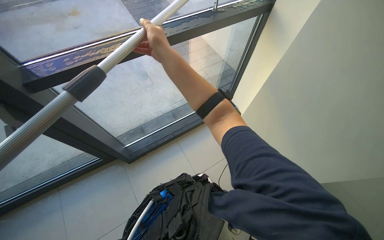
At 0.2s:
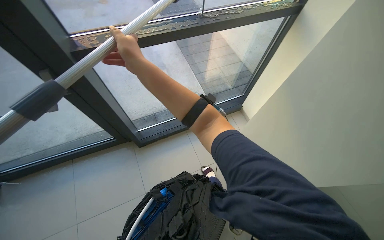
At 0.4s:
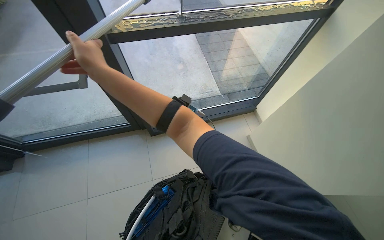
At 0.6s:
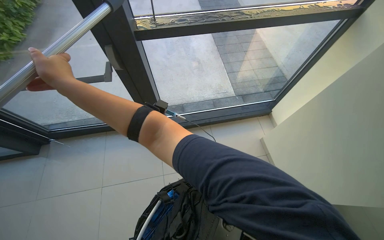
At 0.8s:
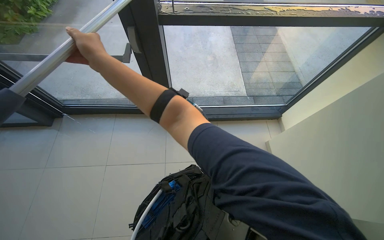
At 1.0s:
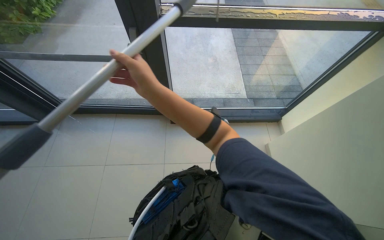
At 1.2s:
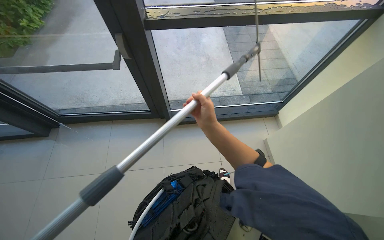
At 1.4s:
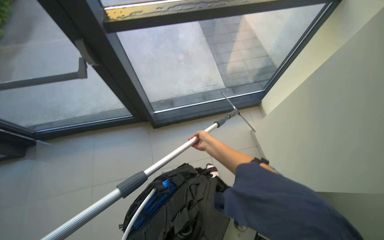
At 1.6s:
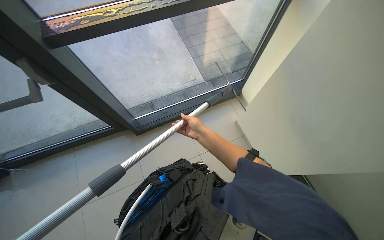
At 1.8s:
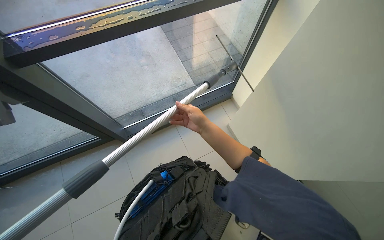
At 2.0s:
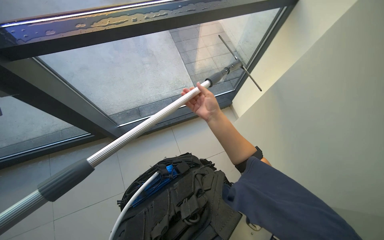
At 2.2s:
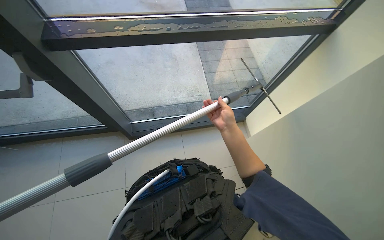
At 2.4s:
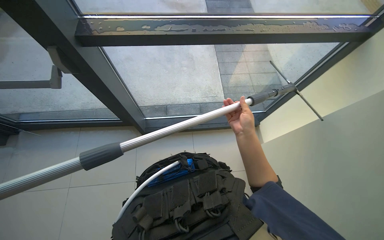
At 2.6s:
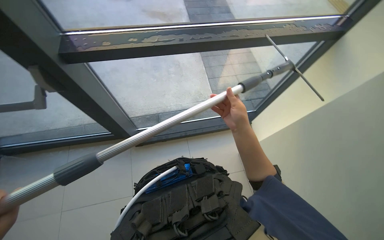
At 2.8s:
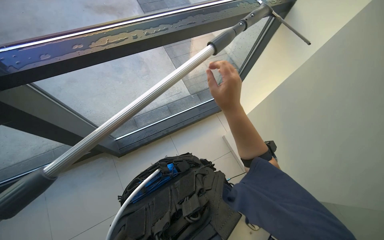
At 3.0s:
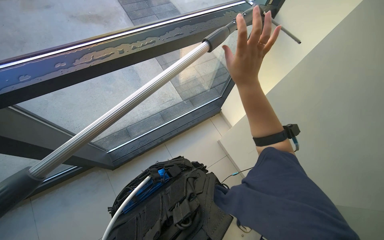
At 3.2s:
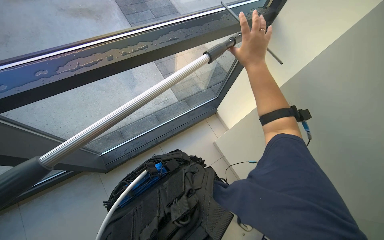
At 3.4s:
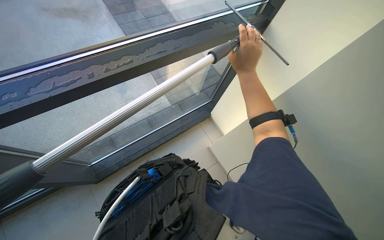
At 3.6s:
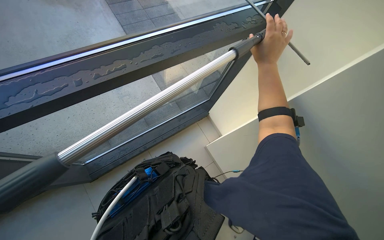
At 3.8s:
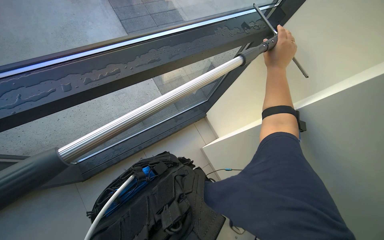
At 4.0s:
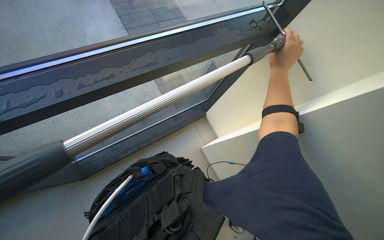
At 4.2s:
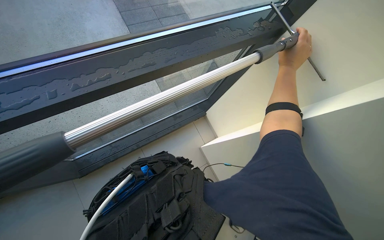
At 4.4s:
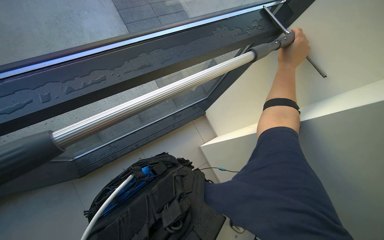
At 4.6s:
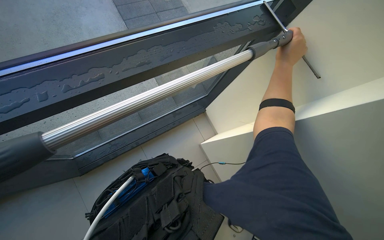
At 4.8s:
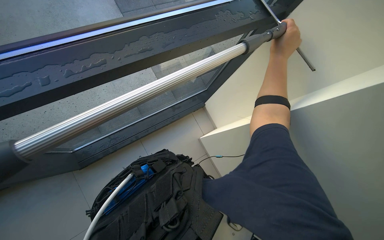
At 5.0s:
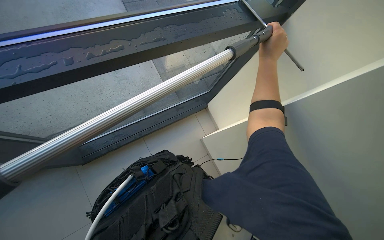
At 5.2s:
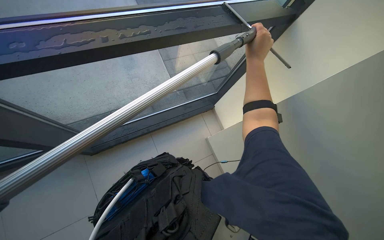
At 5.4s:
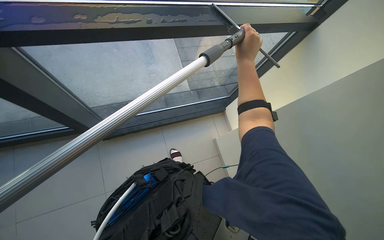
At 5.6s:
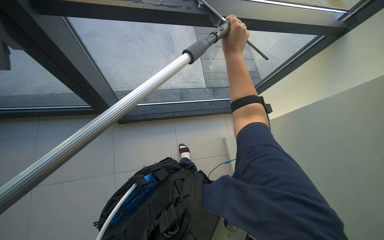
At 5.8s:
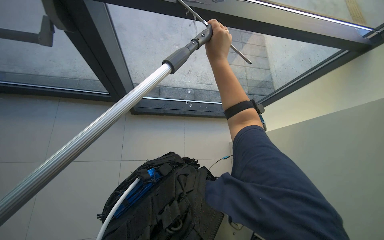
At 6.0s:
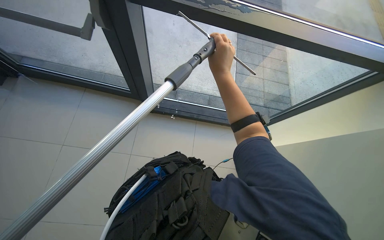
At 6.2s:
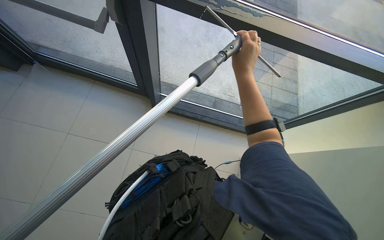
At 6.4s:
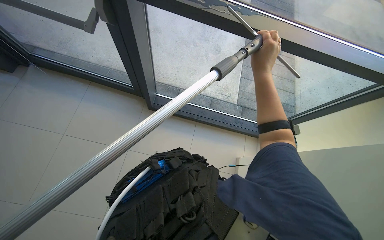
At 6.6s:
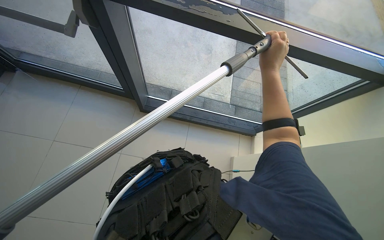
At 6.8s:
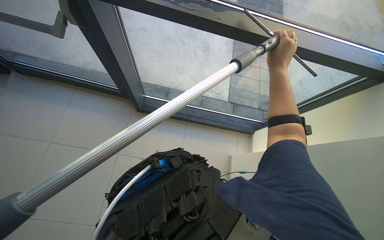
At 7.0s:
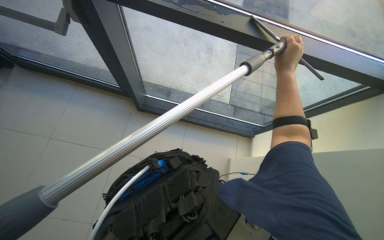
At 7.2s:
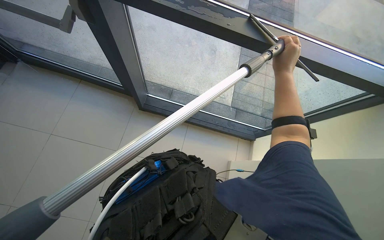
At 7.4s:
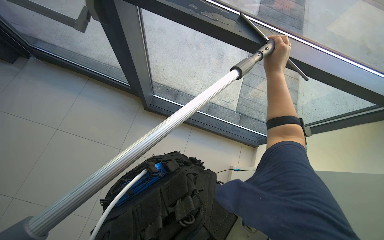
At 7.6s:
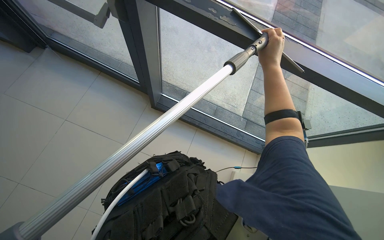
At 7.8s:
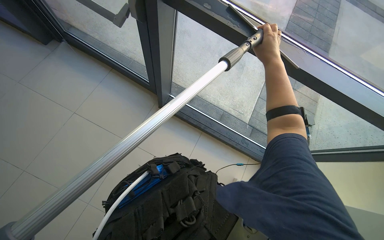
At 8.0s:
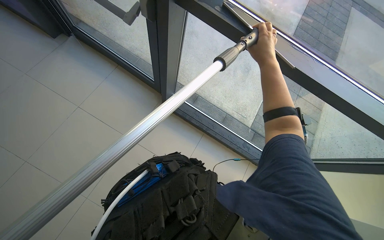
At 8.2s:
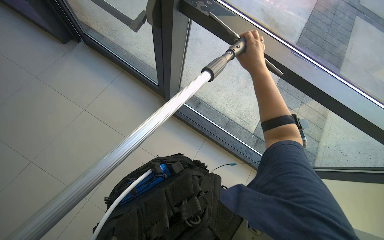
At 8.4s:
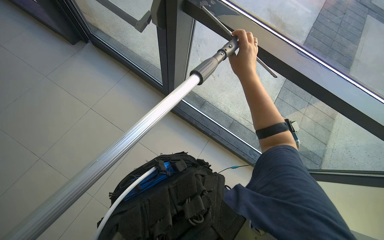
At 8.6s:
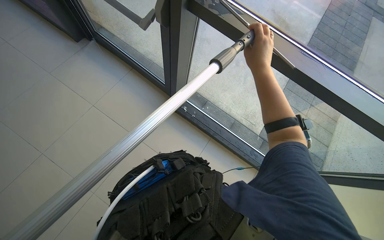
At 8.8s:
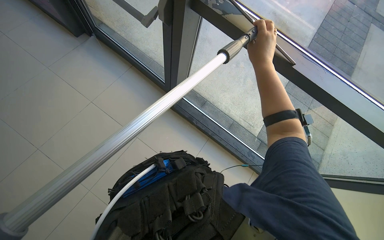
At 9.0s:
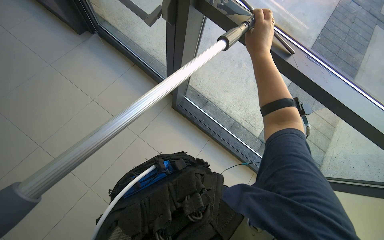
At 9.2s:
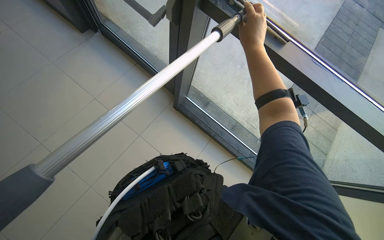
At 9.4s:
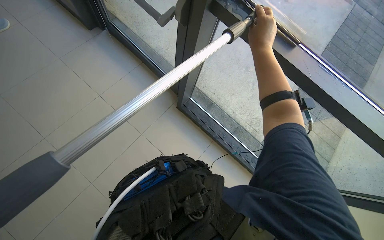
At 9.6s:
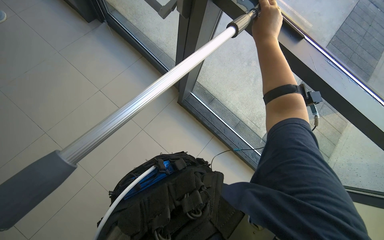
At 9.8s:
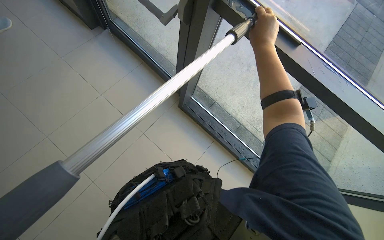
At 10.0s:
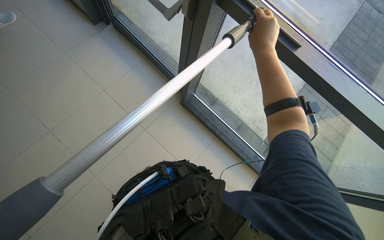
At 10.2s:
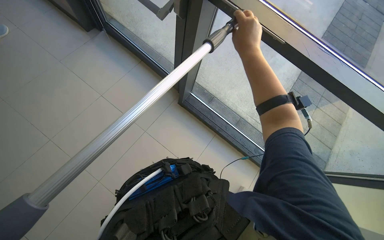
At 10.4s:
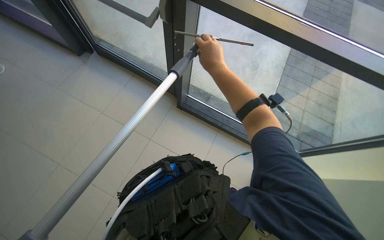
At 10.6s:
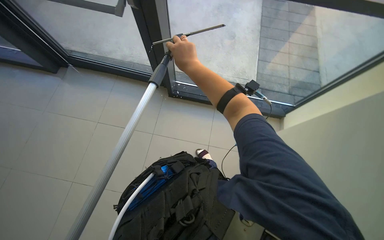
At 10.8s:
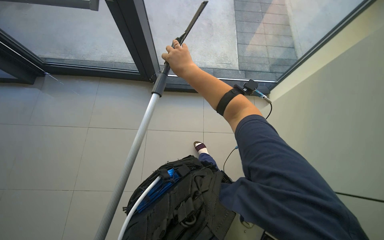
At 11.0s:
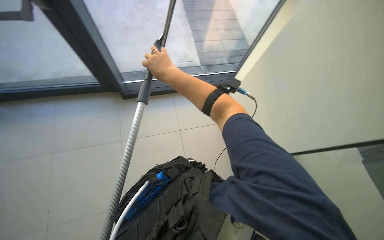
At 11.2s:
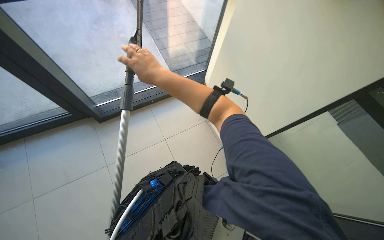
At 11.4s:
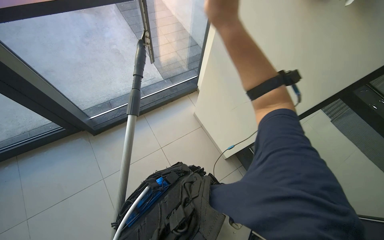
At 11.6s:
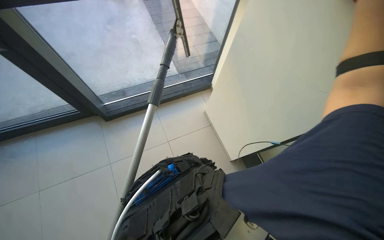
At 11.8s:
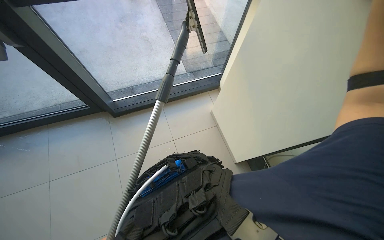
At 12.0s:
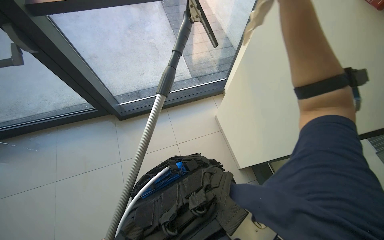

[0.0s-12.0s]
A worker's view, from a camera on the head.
Job: cleaning windows.
The whole recording: Cleaning glass panels. The worker cleans large glass panels using a long-handled squeegee and a cloth.
1.6s to 3.0s: The right hand is displaced up the picture, to the right and nearer to the camera by about 40 cm.
3.0s to 4.4s: The right hand heads to the right and up the picture, covering some 25 cm.
4.4s to 6.0s: The right hand heads to the left, covering roughly 30 cm.
9.0s to 10.4s: The right hand moves to the left, approximately 10 cm.
10.4s to 12.0s: The wearer looks approximately 25 degrees further to the right.

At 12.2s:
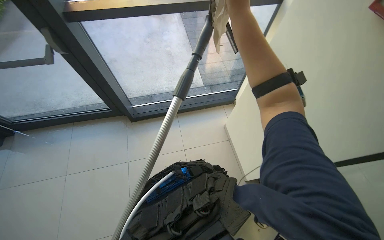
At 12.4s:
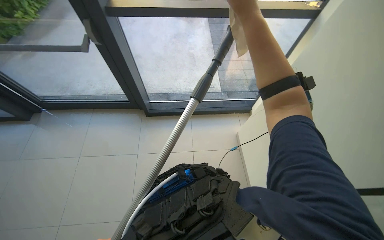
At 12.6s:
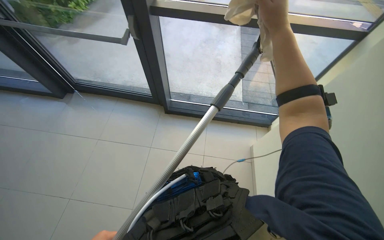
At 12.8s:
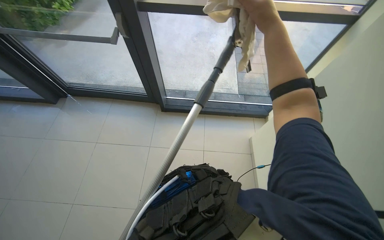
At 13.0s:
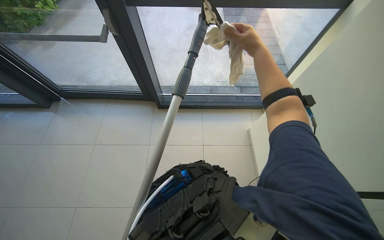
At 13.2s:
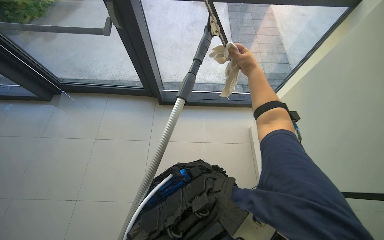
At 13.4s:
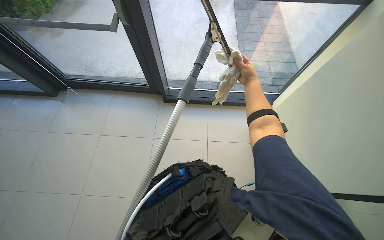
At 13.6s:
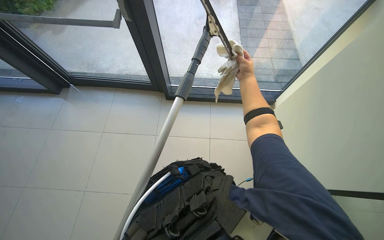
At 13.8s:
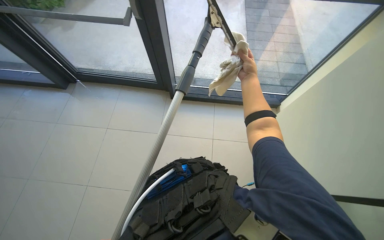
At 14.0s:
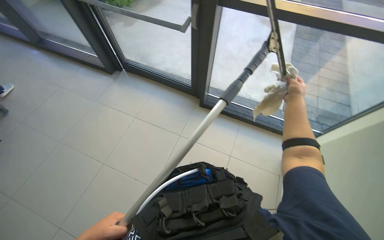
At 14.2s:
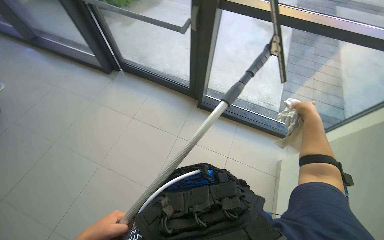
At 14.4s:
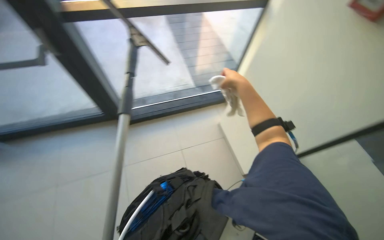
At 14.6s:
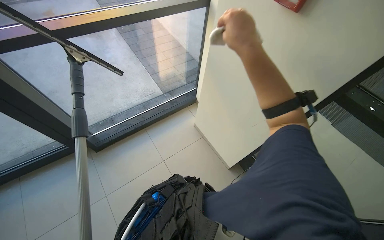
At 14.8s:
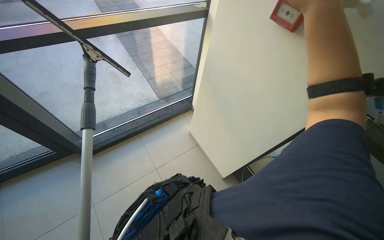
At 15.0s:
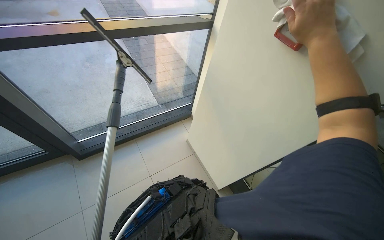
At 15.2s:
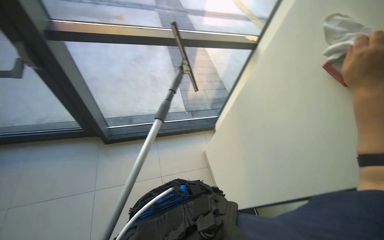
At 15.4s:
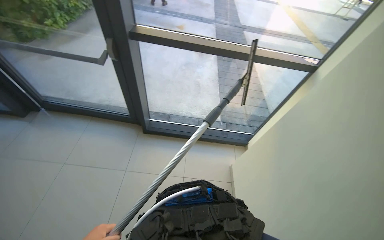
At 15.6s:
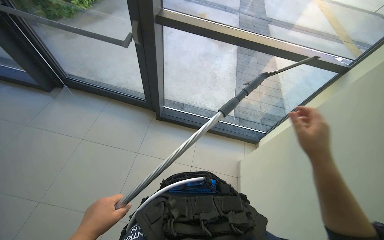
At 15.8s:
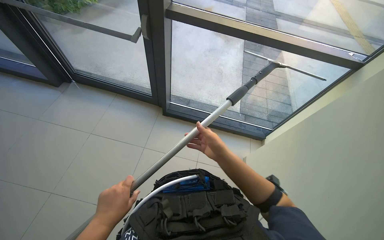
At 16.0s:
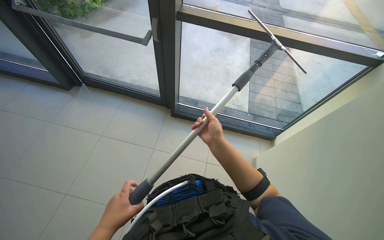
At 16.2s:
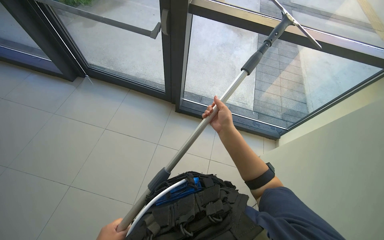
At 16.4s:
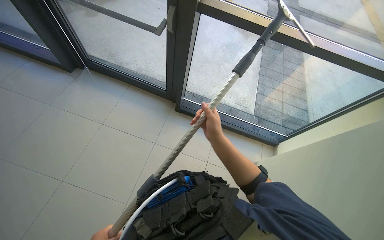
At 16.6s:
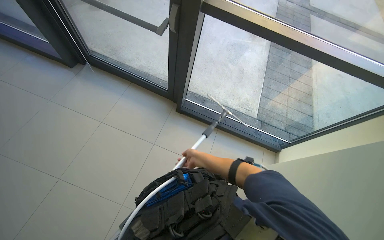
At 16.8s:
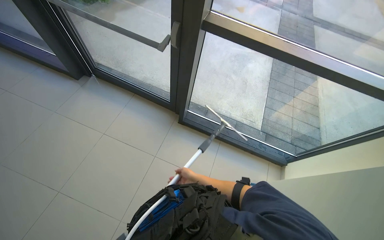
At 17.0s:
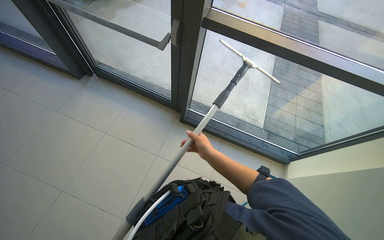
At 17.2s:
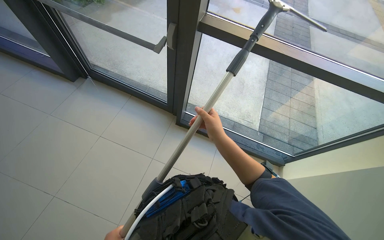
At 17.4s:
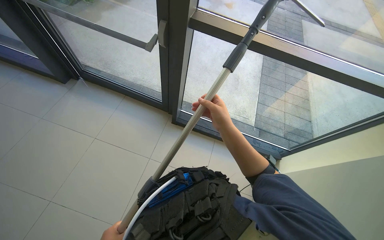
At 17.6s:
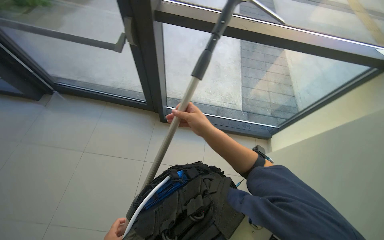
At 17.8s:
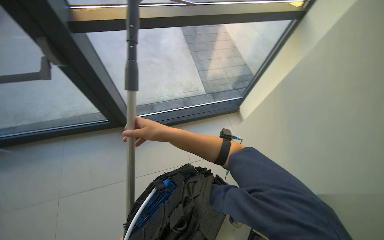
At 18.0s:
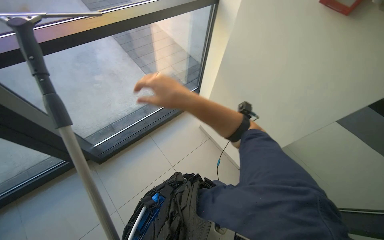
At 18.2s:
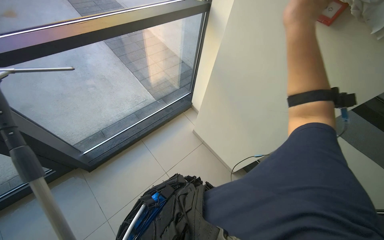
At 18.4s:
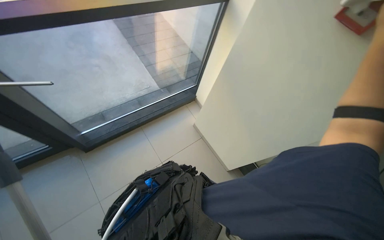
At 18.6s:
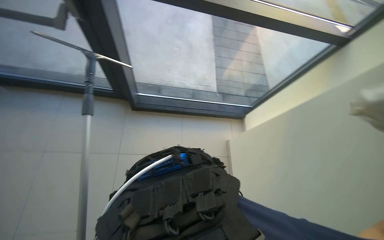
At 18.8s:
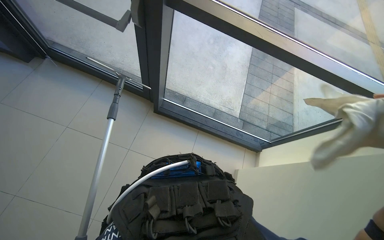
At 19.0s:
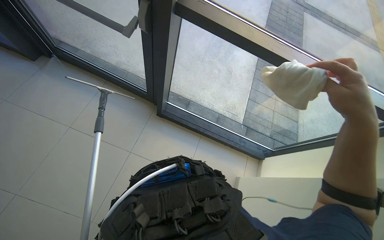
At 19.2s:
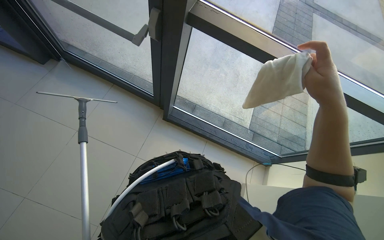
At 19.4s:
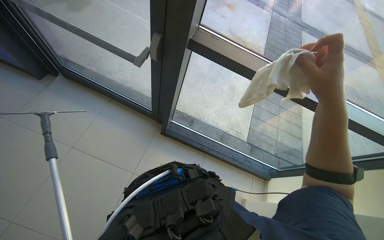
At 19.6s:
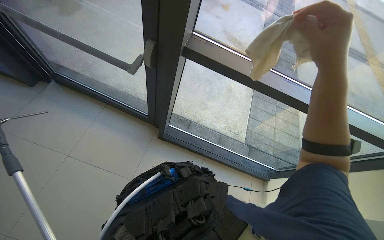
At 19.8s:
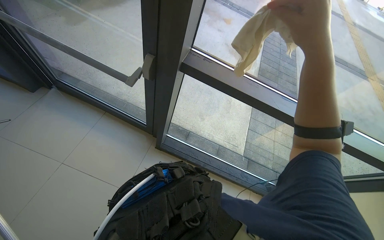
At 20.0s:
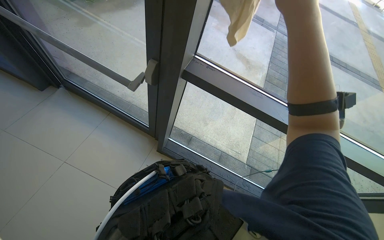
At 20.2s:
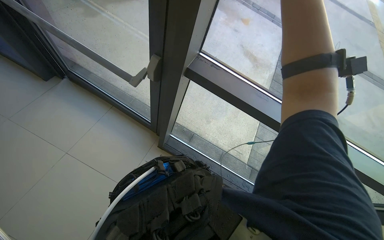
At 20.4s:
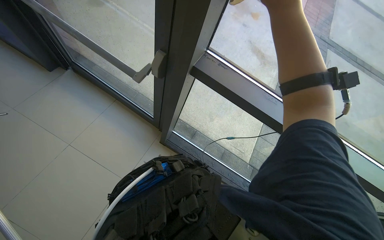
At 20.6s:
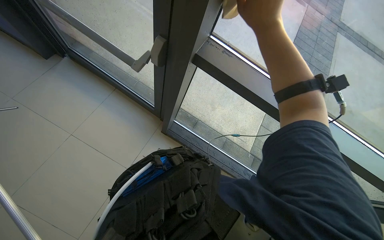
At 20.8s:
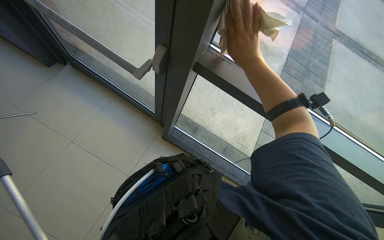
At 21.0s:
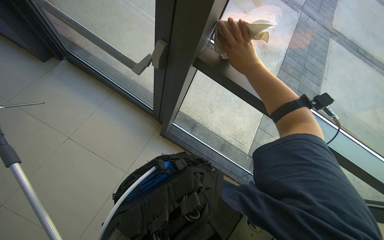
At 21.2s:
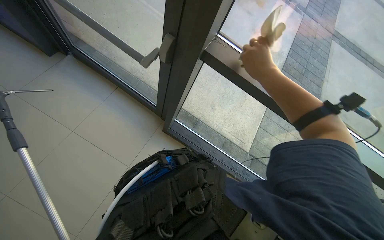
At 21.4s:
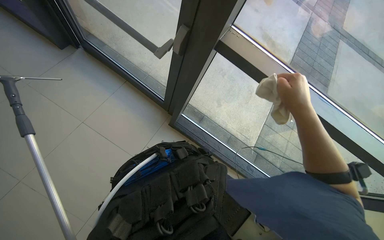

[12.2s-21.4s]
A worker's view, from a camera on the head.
Job: cleaning windows.
The whole recording: Cleaning glass panels. The worker cleans large glass panels using a long-handled squeegee and a cloth.
13.8s to 15.2s: The head rotates some 25 degrees to the right. The wearer looks some 15 degrees further upward.
15.2s to 16.8s: The head turns to the left by roughly 35 degrees.
16.8s to 18.4s: The wearer's head swings approximately 60 degrees to the right.
18.4s to 19.8s: The head rotates some 50 degrees to the left. The view tilts roughly 25 degrees upward.
19.8s to 21.4s: The right hand travels farther from the camera and down the picture by approximately 20 cm.
